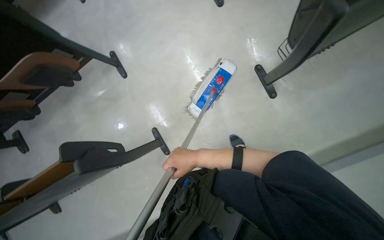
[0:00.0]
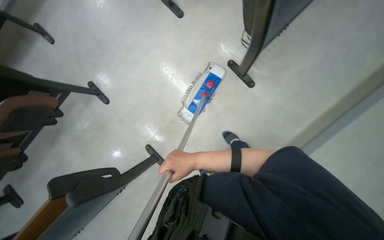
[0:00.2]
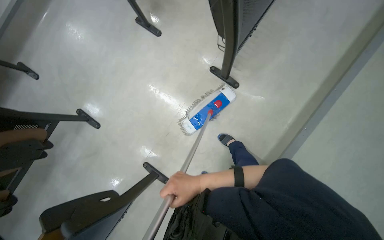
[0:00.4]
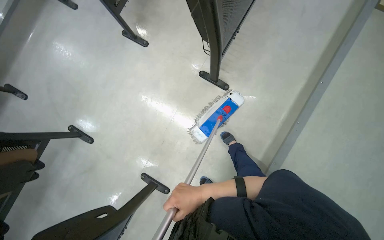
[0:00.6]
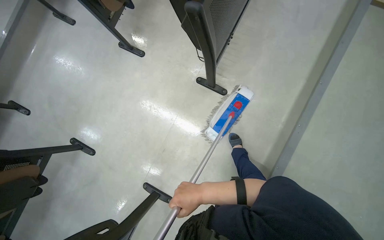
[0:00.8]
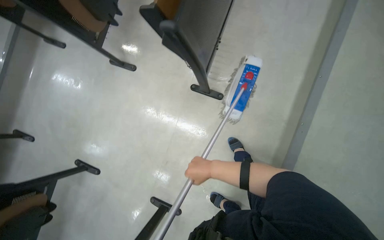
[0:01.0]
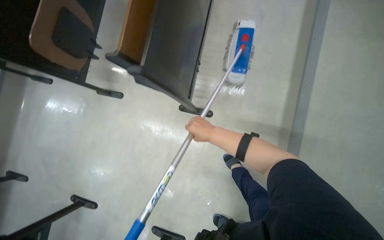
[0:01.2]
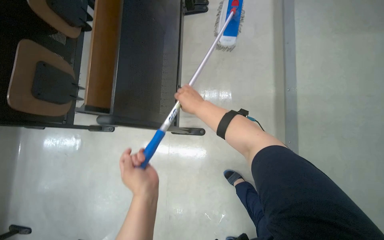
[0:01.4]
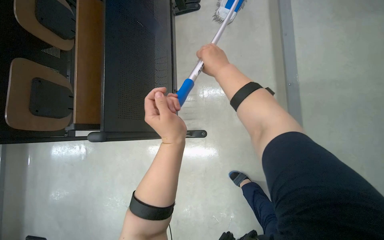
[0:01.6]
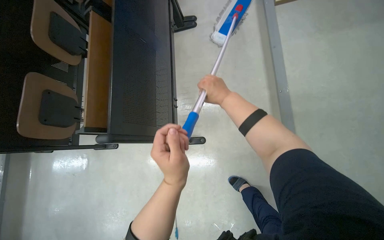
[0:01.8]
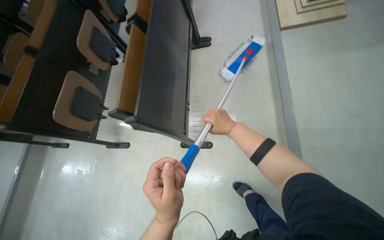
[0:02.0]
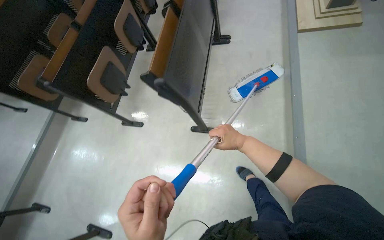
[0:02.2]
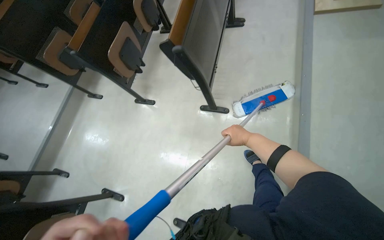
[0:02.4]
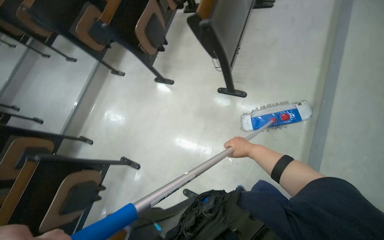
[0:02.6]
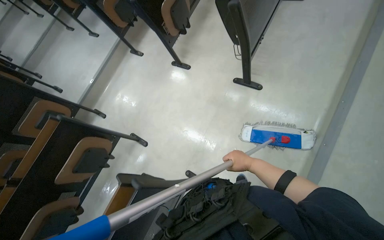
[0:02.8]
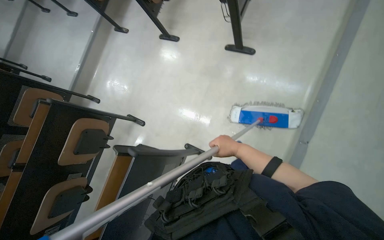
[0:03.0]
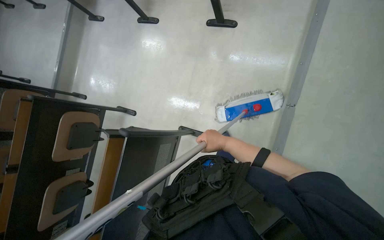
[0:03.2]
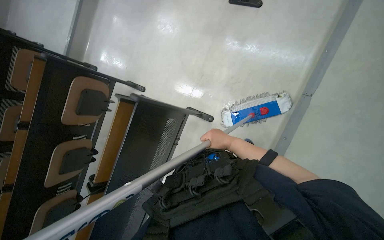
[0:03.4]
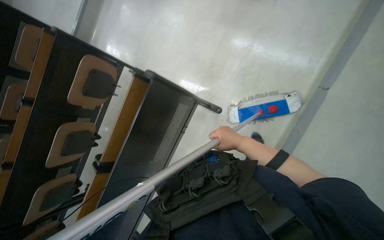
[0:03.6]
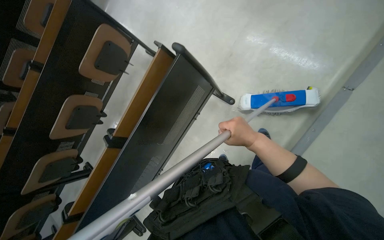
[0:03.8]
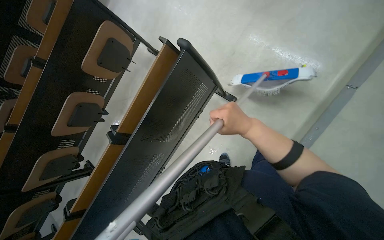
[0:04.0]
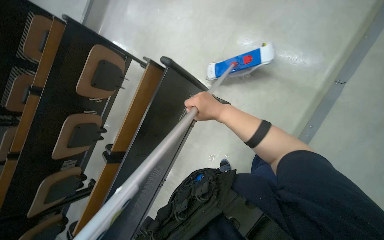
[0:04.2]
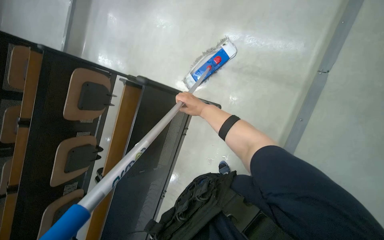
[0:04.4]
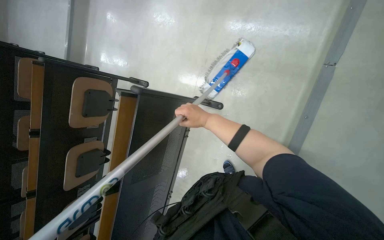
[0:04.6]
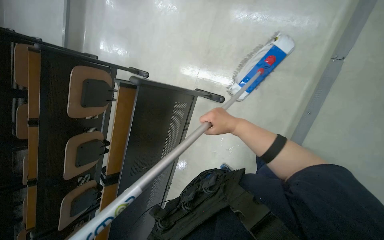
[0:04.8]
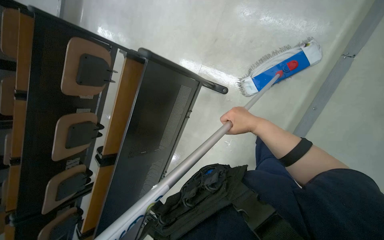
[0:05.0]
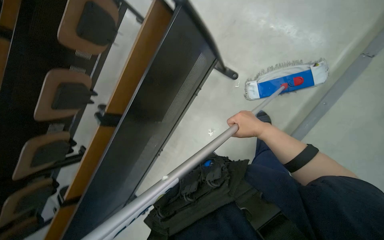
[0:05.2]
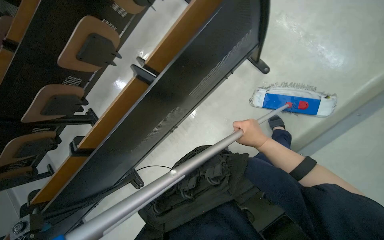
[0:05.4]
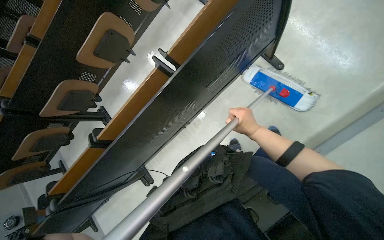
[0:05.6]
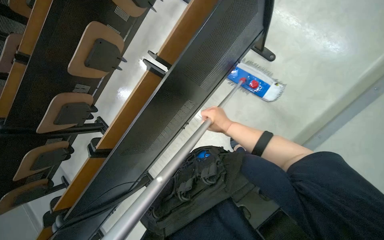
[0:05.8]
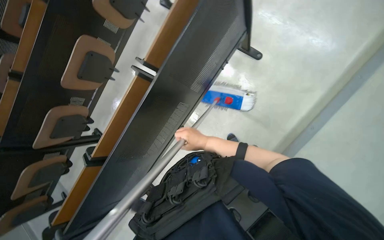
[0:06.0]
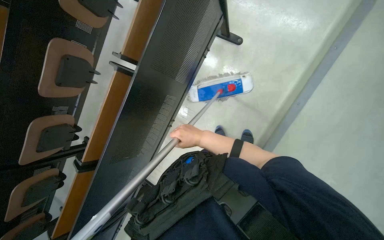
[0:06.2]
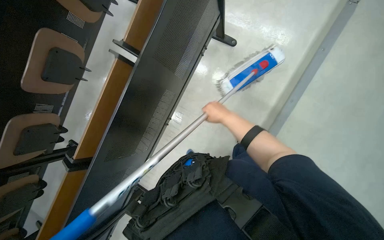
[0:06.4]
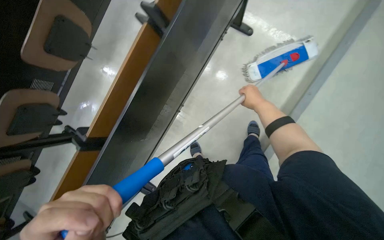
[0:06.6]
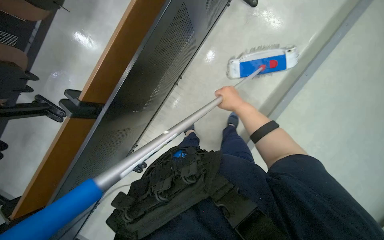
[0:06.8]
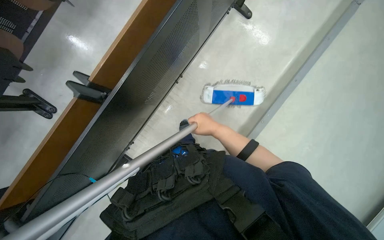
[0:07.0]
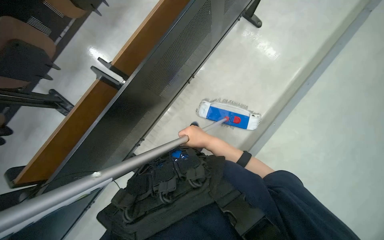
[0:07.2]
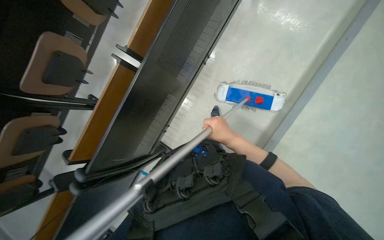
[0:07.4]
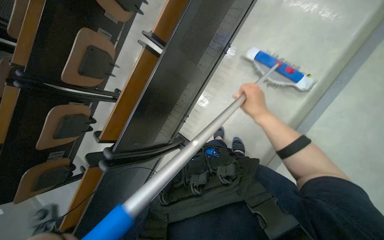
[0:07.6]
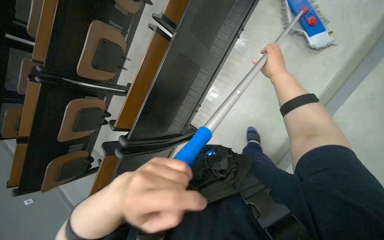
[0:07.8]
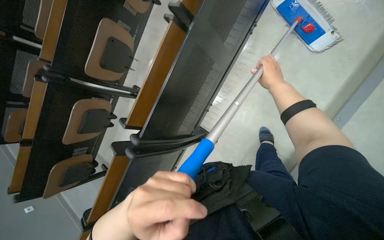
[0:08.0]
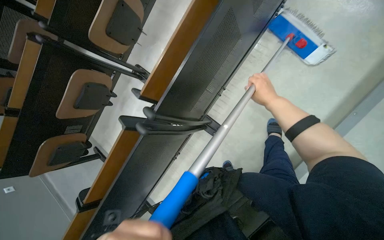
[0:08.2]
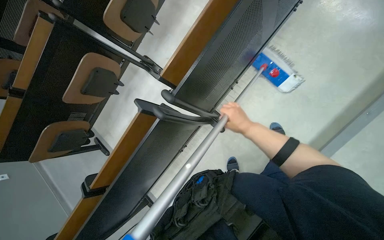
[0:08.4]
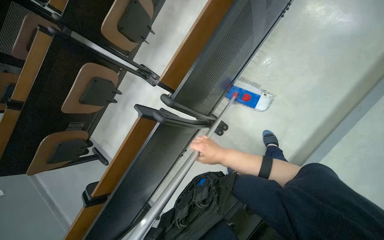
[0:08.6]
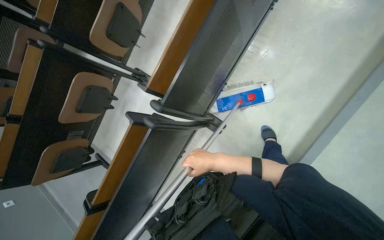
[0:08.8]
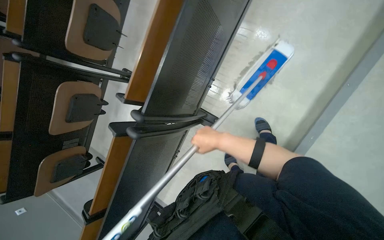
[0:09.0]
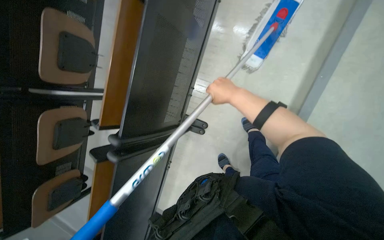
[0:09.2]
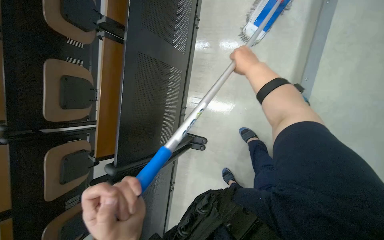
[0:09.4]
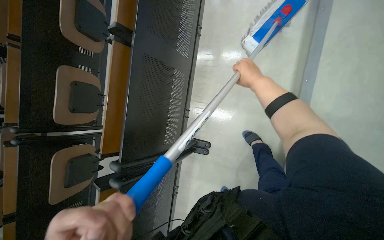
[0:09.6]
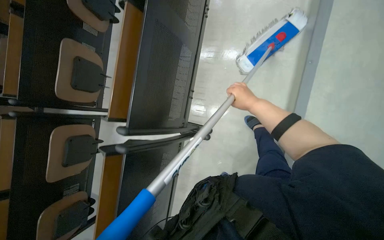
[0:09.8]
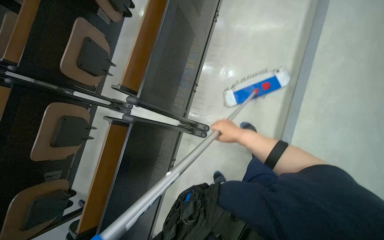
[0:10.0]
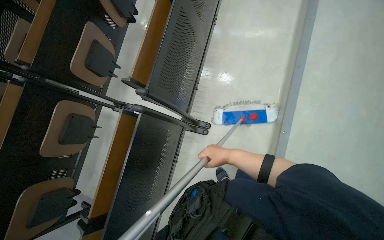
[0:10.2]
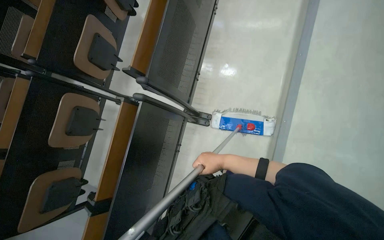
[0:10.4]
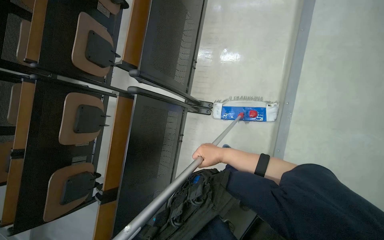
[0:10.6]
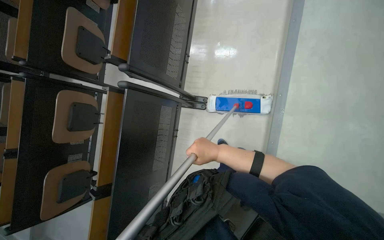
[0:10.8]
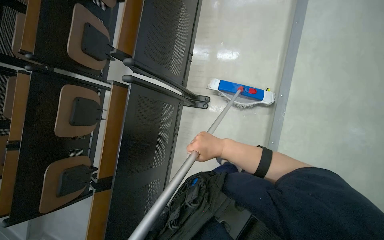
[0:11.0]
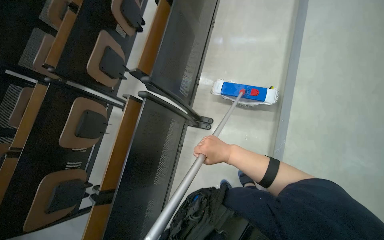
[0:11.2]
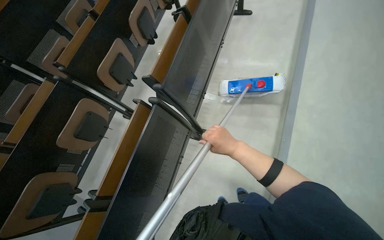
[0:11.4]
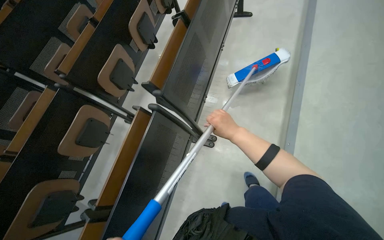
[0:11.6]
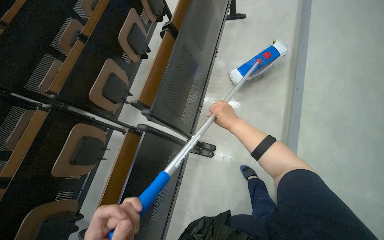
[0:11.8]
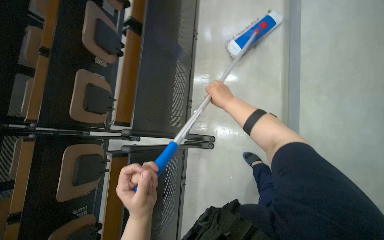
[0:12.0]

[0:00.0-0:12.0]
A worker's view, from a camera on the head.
Job: sweeping floor.
The whole recording: Cleaning floor with brush. The worker cleans the floor using a long-handled brush.
0:00.0 to 0:01.6: The head travels about 60 cm. The view tips upward by some 20 degrees. The scene turns about 60 degrees counterclockwise in the picture.
0:01.6 to 0:03.0: The wearer moves roughly 80 cm. The wearer looks some 30 degrees further to the left.
0:03.0 to 0:04.4: The right hand heads to the left, covering approximately 20 cm.
0:04.4 to 0:06.0: The right hand travels down the picture by some 40 cm, and goes to the right and returns, approximately 5 cm each way.
0:06.0 to 0:07.6: The wearer moves about 50 cm.
0:07.6 to 0:09.0: The right hand moves up and down the picture over roughly 30 cm, changing direction 2 times.
0:09.0 to 0:10.4: The view tips upward by approximately 15 degrees. The right hand goes up the picture and returns, some 40 cm each way.
0:10.4 to 0:12.0: The right hand shifts some 35 cm up the picture.

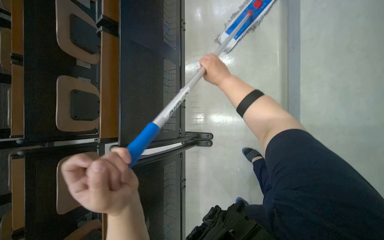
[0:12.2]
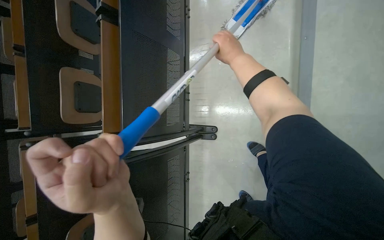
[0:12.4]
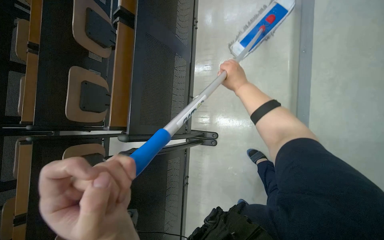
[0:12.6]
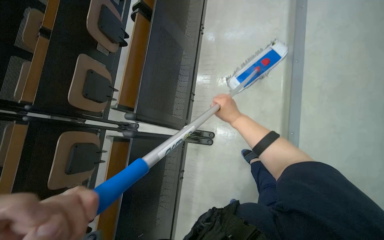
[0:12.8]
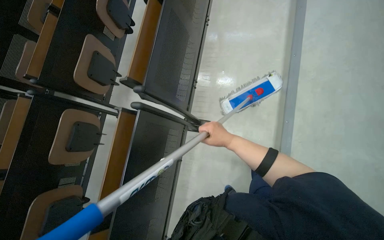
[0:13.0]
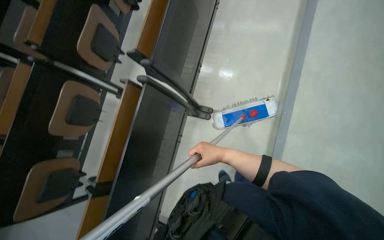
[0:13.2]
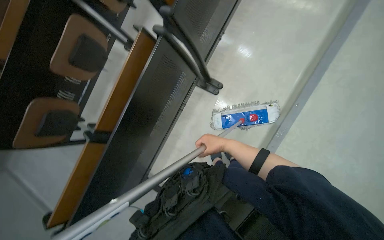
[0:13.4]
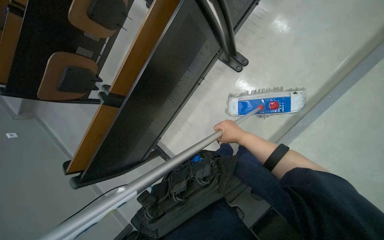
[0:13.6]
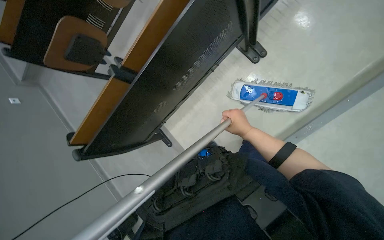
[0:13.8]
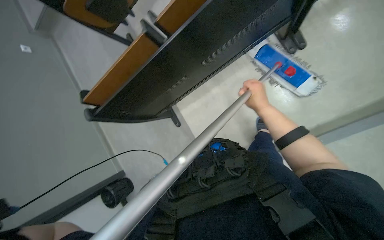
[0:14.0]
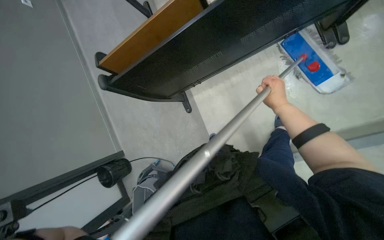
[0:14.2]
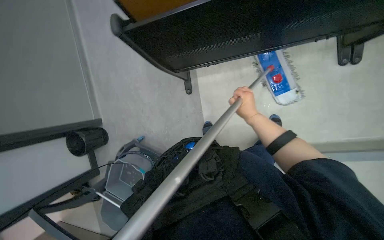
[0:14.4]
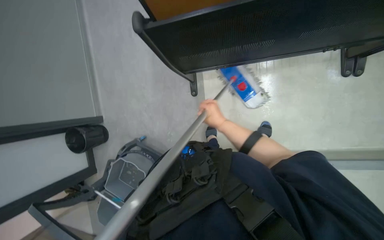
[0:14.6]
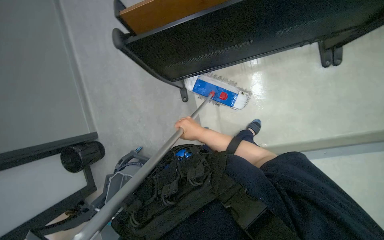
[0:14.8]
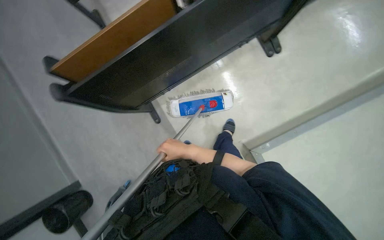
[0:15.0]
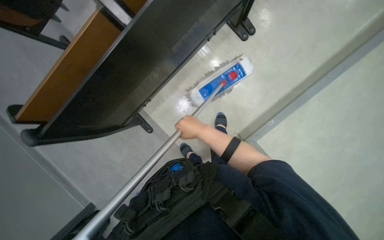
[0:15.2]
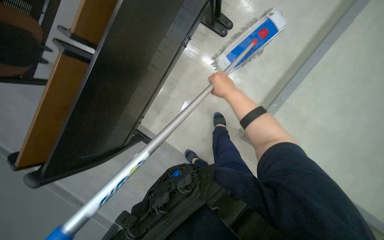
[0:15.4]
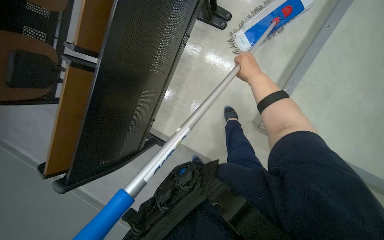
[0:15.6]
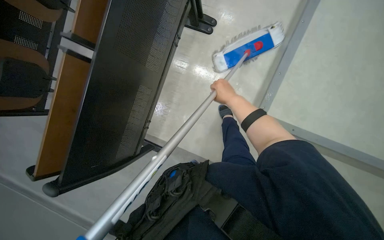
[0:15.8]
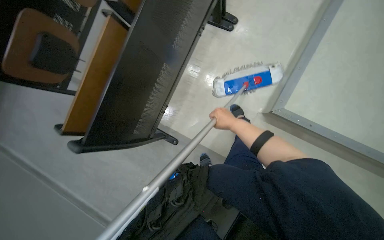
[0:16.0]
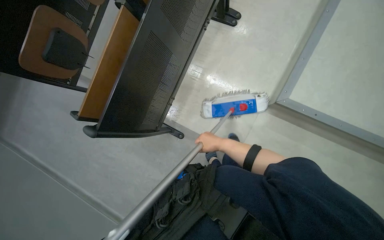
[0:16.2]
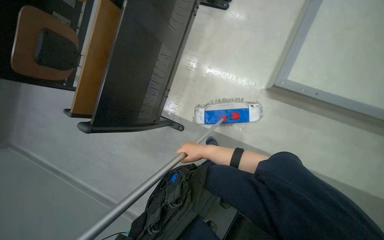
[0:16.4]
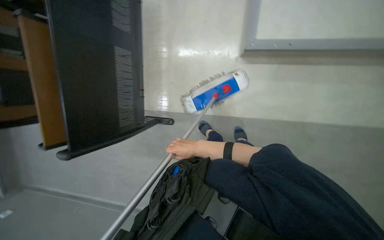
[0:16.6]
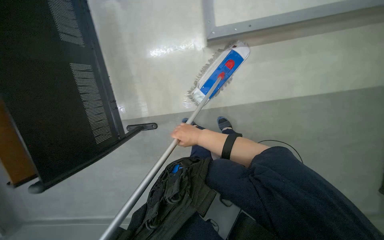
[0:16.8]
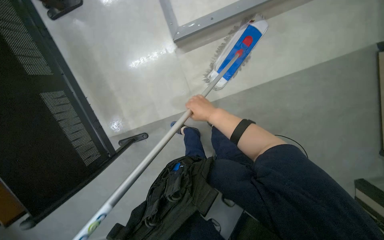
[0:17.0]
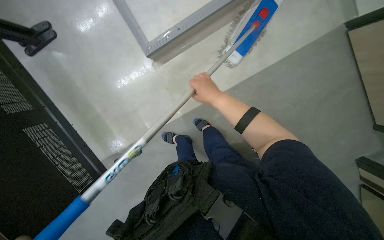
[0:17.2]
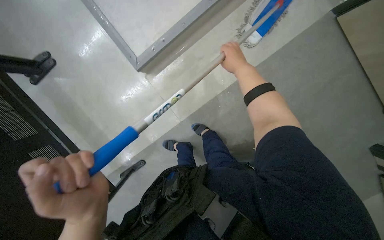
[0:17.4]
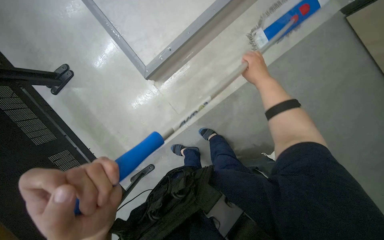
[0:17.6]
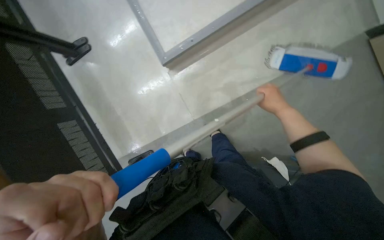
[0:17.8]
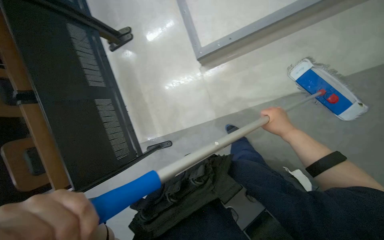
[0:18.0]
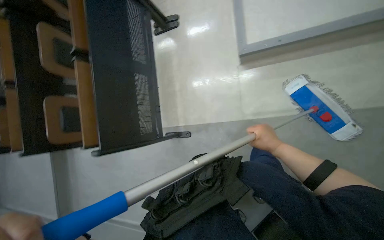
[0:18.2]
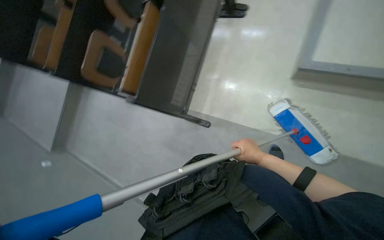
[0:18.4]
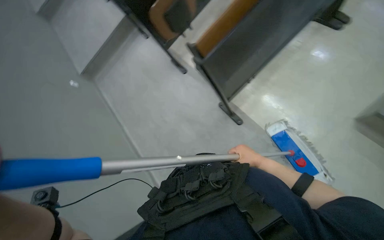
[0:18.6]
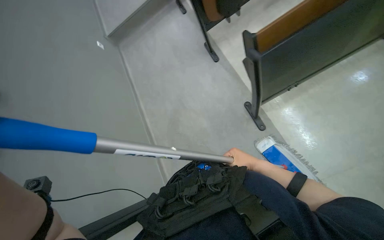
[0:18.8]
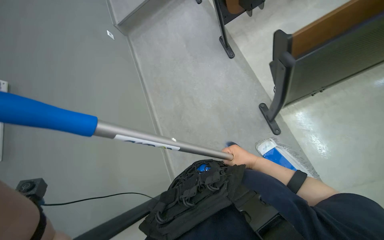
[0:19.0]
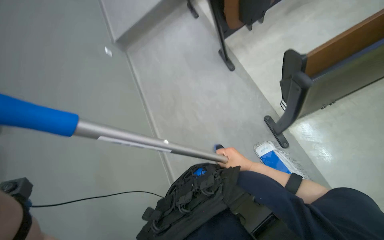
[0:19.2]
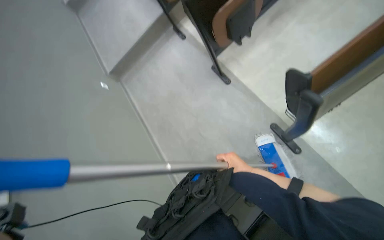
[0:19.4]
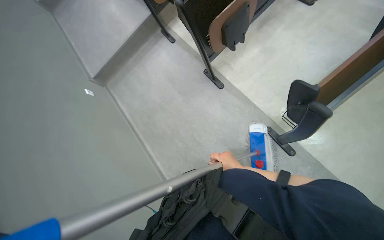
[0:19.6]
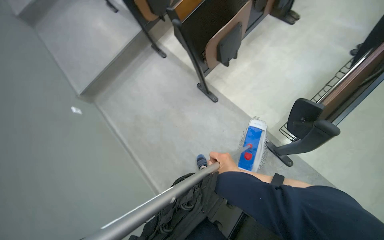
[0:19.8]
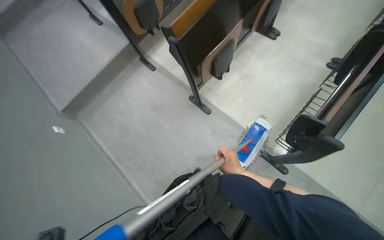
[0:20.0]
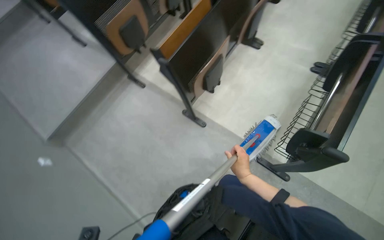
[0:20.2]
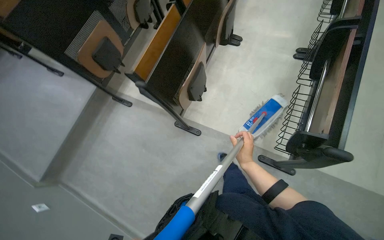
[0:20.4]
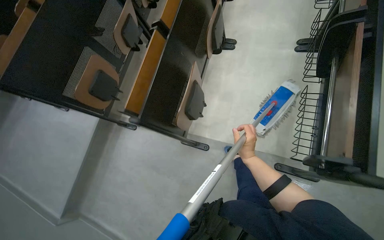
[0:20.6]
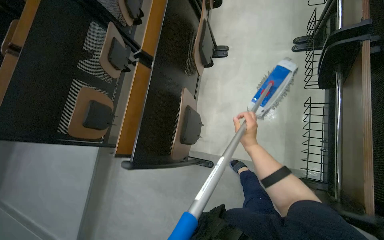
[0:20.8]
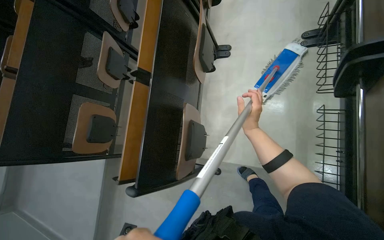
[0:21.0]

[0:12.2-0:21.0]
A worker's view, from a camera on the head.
Job: sweeping floor.
The whole recording: Cleaning floor with brush. The worker cleans the floor using a long-handled brush.
0:12.2 to 0:13.6: The wearer moves some 40 cm. The wearer looks approximately 15 degrees further downward. The scene turns some 40 degrees clockwise in the picture.
0:15.2 to 0:16.6: The scene turns approximately 45 degrees counterclockwise in the picture.
0:16.6 to 0:18.0: The camera sweeps to the left, by some 15 degrees. The right hand travels to the right and up the picture by about 50 cm.
0:18.0 to 0:19.6: The right hand shifts about 25 cm to the left.
0:19.6 to 0:21.0: The camera travels approximately 70 cm. The scene turns about 45 degrees counterclockwise in the picture.
